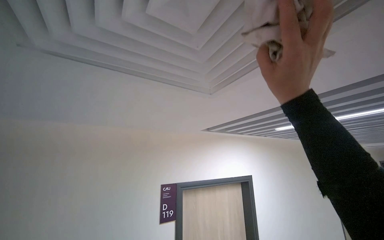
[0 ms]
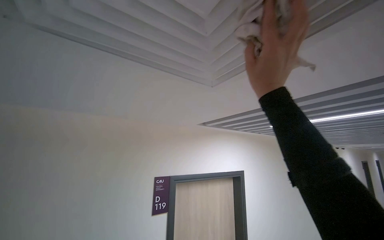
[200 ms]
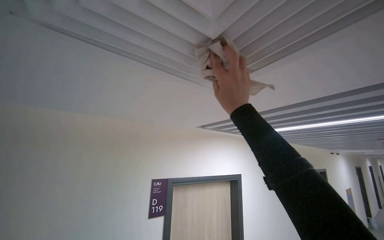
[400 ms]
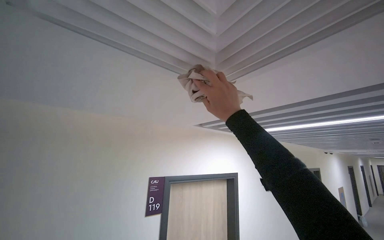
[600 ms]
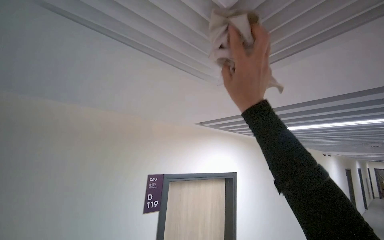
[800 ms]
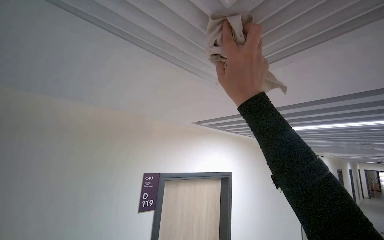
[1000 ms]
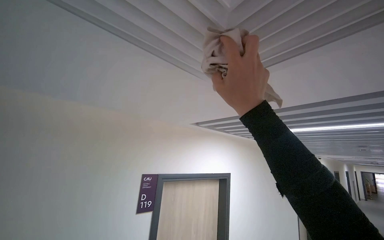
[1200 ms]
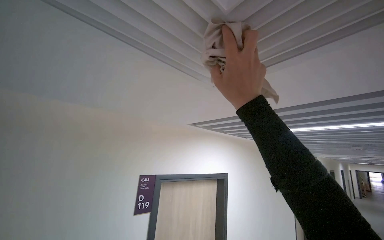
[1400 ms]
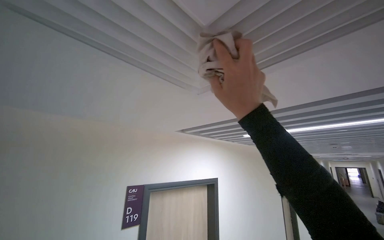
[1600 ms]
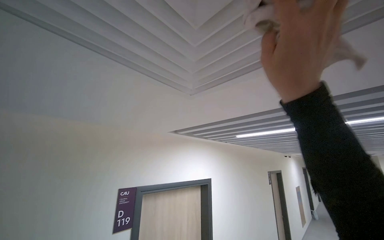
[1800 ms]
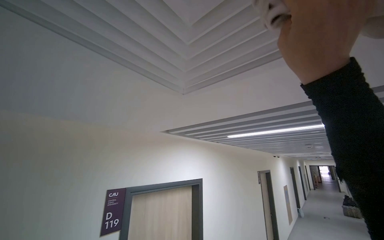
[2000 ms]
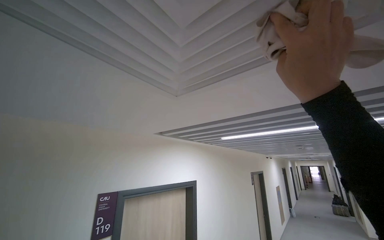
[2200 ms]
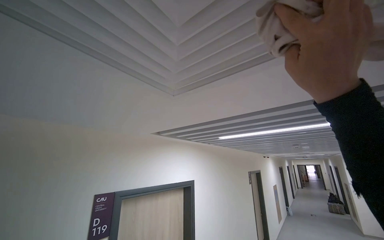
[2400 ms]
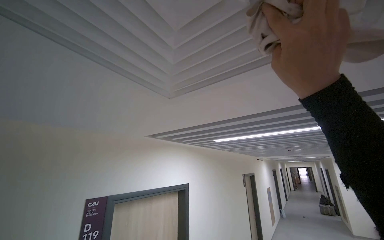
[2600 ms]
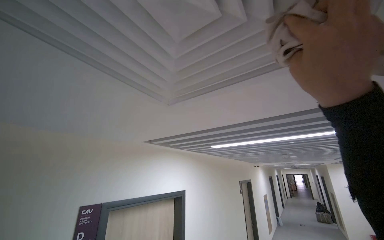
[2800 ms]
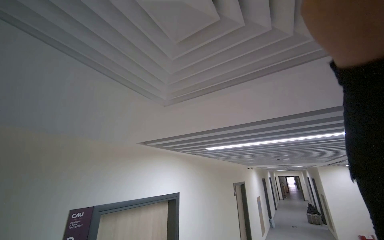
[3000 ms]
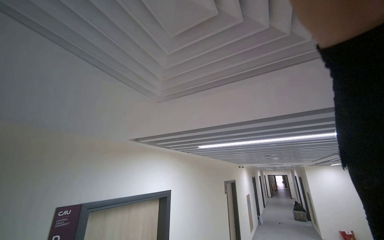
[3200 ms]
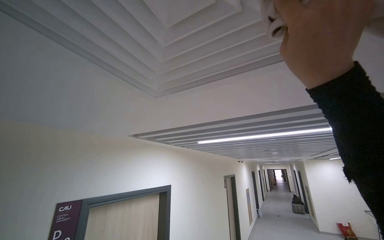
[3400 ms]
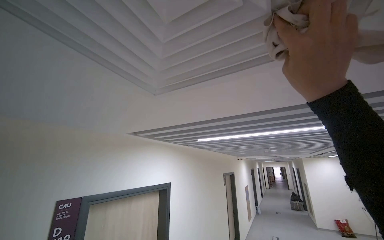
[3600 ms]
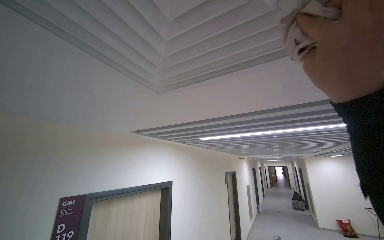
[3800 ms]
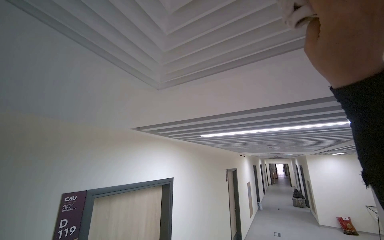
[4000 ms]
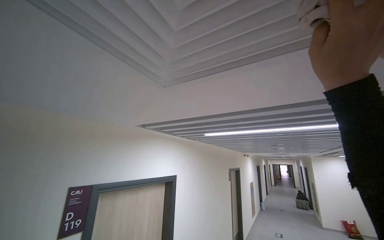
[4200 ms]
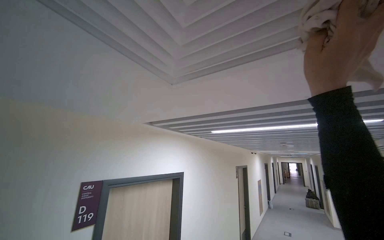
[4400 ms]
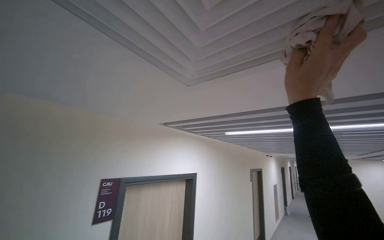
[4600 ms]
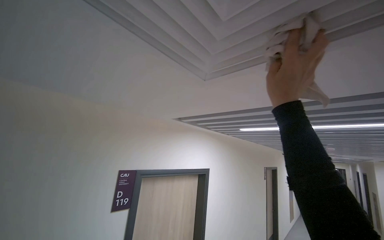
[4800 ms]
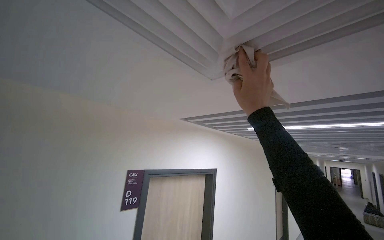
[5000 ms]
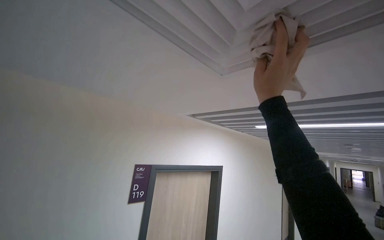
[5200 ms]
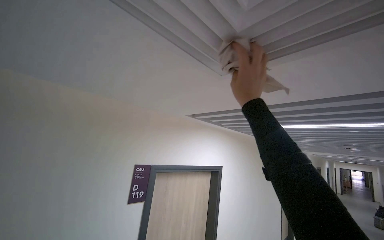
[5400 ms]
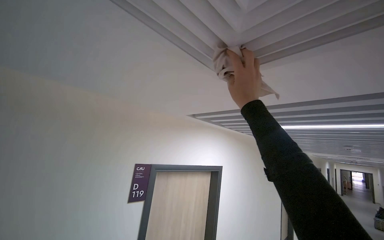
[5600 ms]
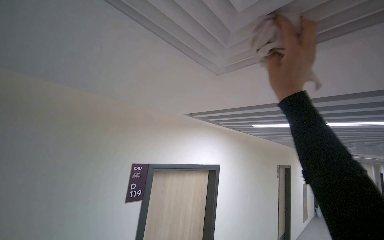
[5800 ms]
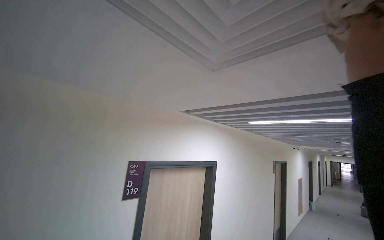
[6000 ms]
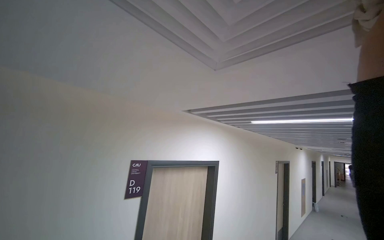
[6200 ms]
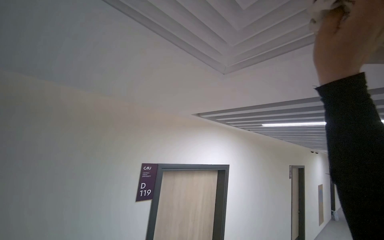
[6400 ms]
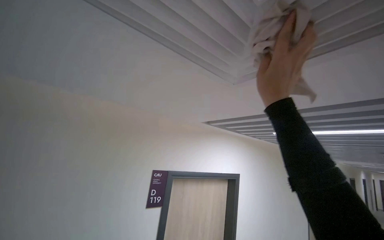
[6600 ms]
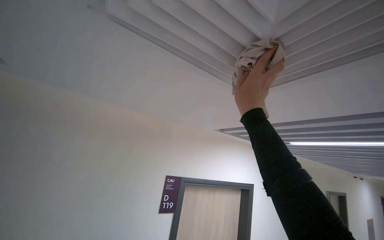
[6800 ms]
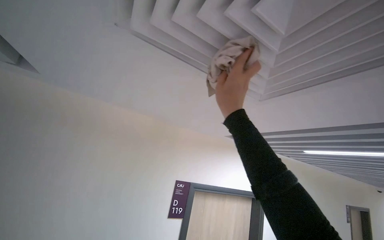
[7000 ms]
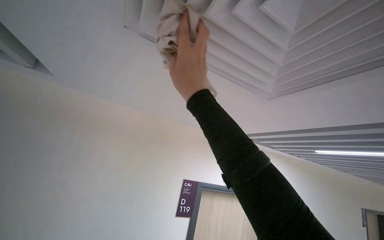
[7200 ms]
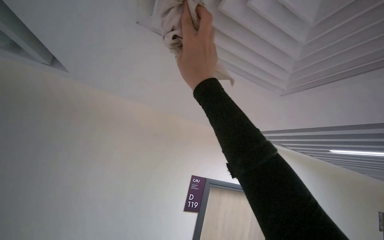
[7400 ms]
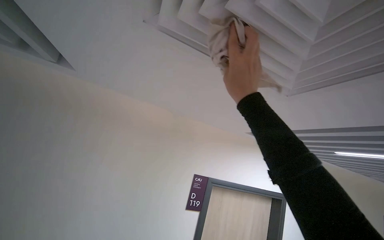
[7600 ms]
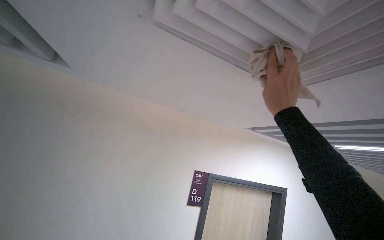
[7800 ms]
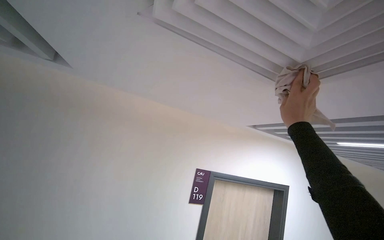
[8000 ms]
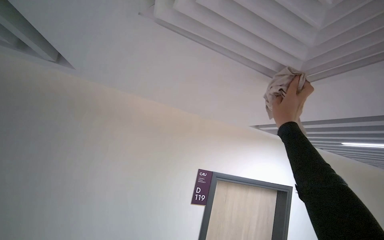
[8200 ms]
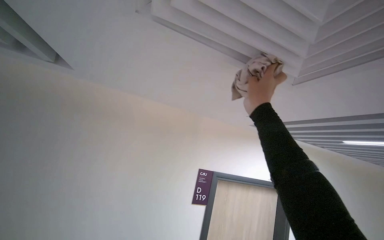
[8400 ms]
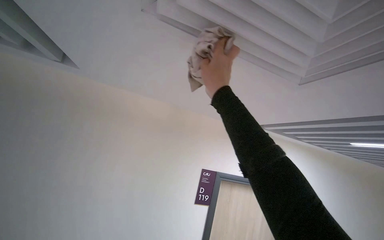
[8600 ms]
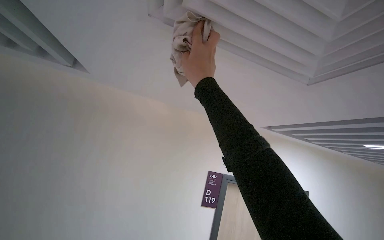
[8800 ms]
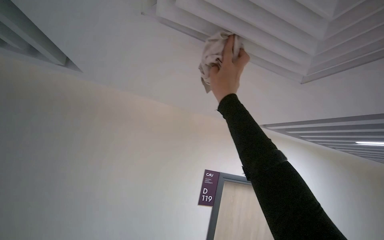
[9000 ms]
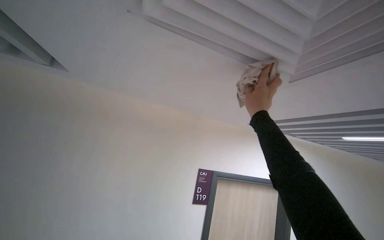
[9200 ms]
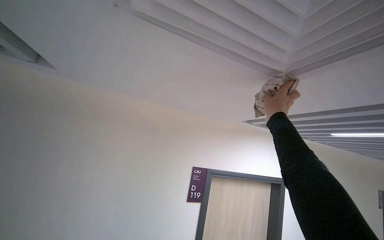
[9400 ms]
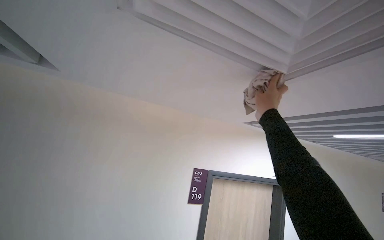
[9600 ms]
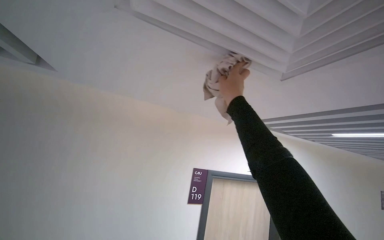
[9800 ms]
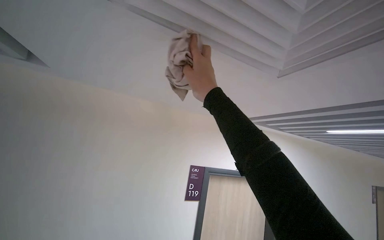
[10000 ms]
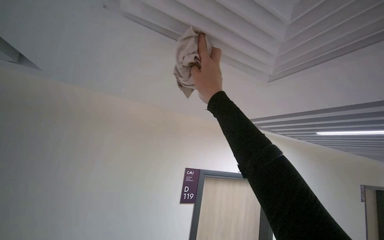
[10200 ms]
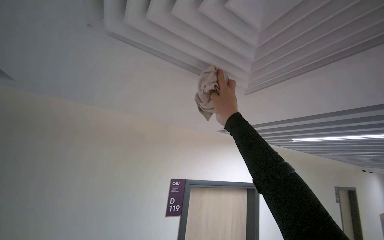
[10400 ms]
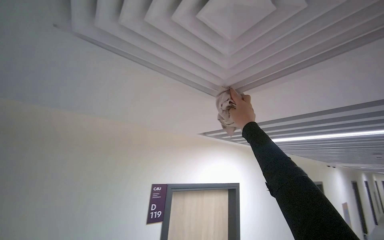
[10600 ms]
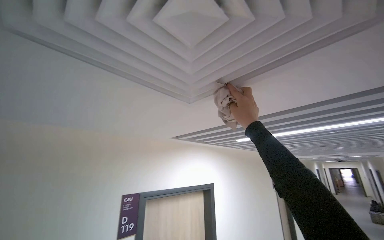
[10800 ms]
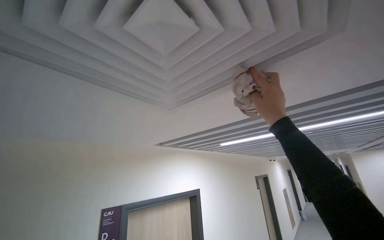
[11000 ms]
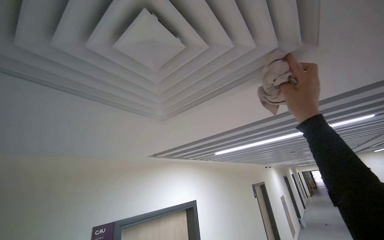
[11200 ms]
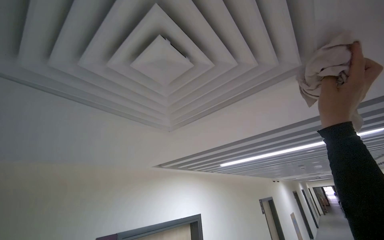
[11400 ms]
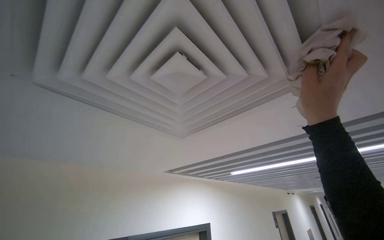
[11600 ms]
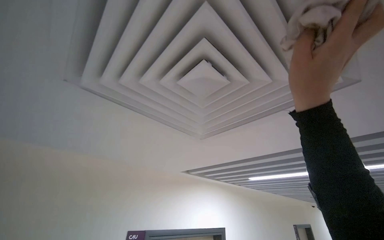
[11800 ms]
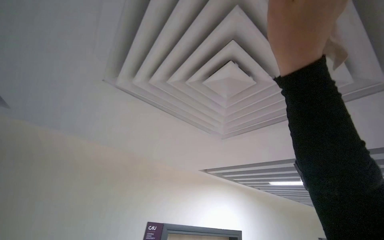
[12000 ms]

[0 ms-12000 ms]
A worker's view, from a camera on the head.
Job: wiping surfaces.
The whole recording: Wiping ceiling vent. The worker wipes the ceiling vent with a cloth.
0 ms to 1600 ms: The right hand travels farther from the camera and back again, about 10 cm each way.
1600 ms to 3000 ms: The right hand heads to the right, nearer to the camera and up the picture, covering roughly 30 cm.
3000 ms to 4400 ms: The right hand is displaced farther from the camera by roughly 10 cm.
6000 ms to 7600 ms: The view pans to the left by approximately 30 degrees.
7600 ms to 9000 ms: The right hand moves left and right over roughly 30 cm, changing direction 2 times.
9000 ms to 10400 ms: The right hand moves left and right over some 25 cm, changing direction 2 times.
10400 ms to 12000 ms: The view tilts roughly 15 degrees upward.

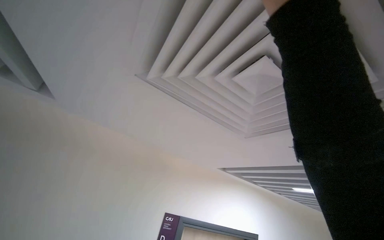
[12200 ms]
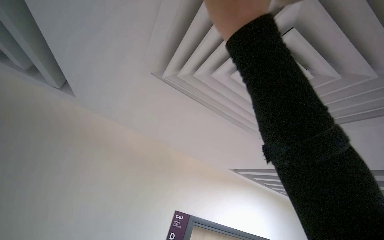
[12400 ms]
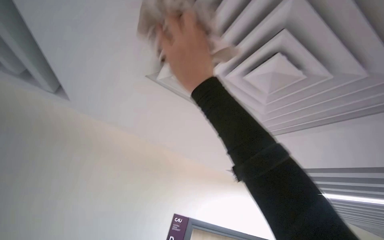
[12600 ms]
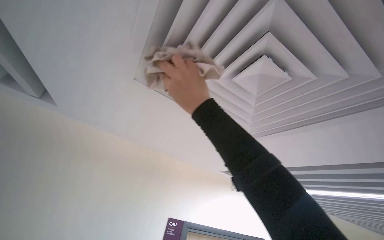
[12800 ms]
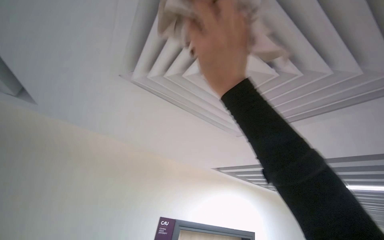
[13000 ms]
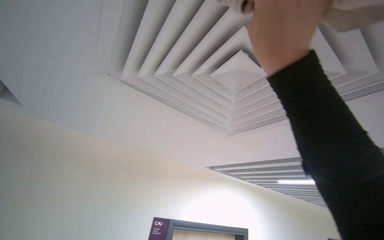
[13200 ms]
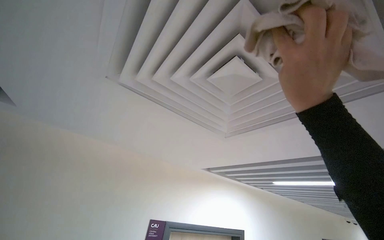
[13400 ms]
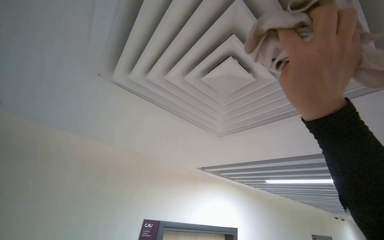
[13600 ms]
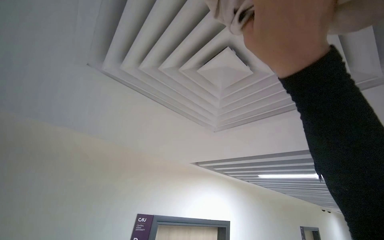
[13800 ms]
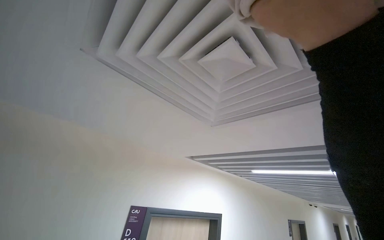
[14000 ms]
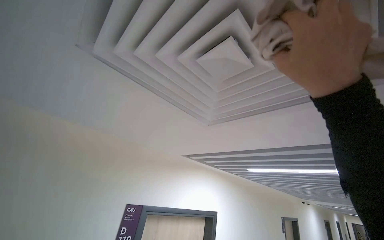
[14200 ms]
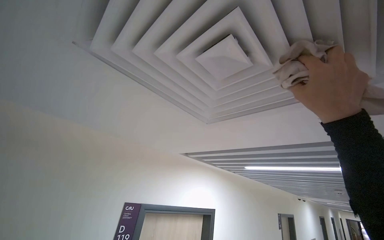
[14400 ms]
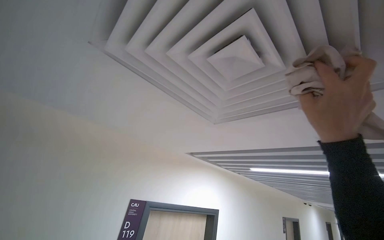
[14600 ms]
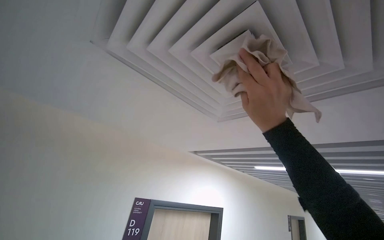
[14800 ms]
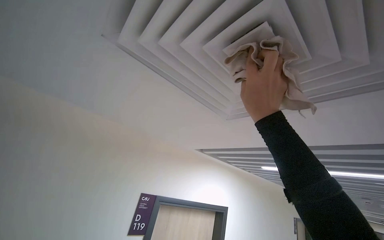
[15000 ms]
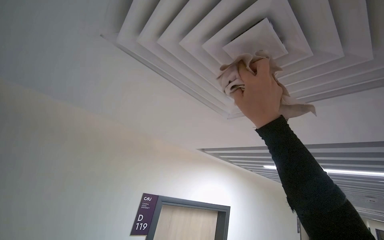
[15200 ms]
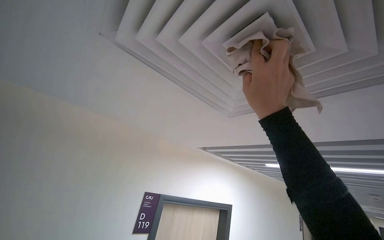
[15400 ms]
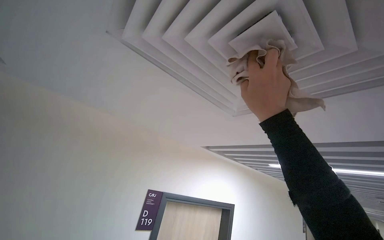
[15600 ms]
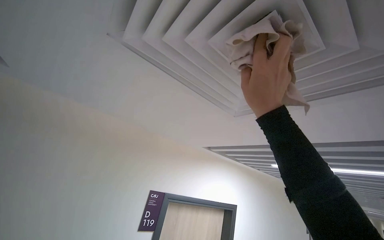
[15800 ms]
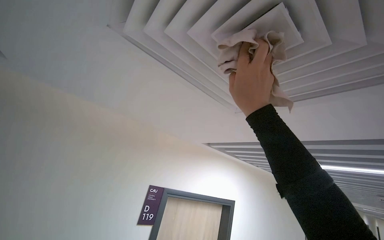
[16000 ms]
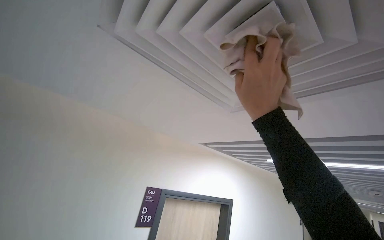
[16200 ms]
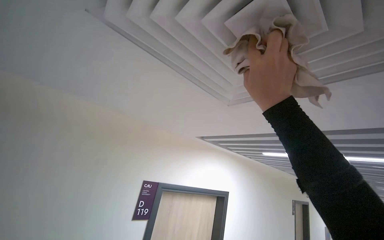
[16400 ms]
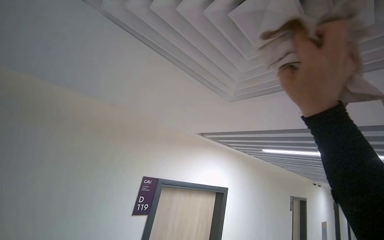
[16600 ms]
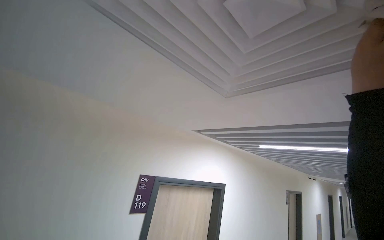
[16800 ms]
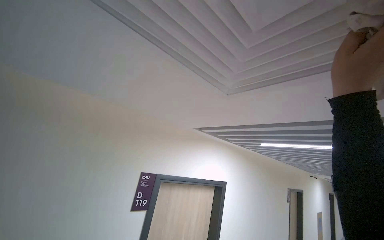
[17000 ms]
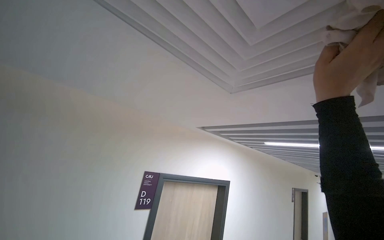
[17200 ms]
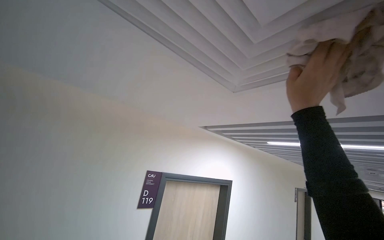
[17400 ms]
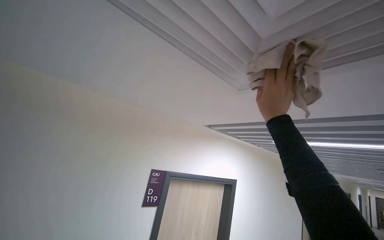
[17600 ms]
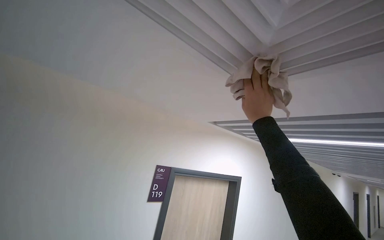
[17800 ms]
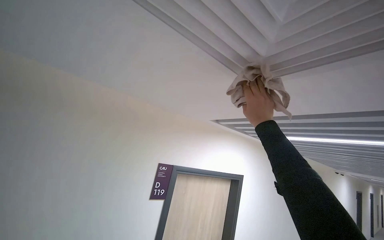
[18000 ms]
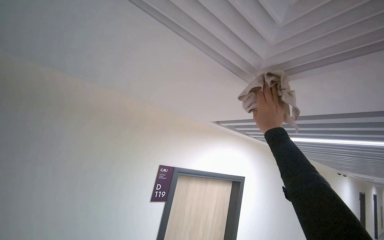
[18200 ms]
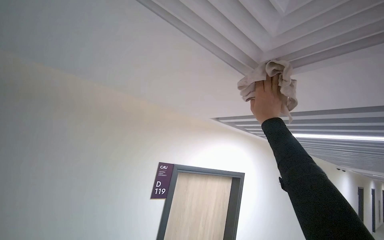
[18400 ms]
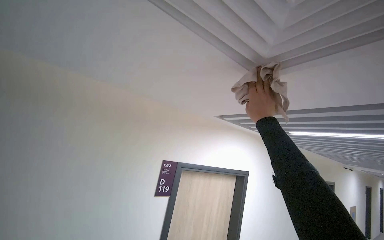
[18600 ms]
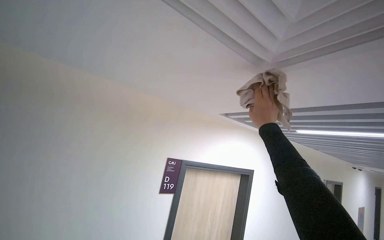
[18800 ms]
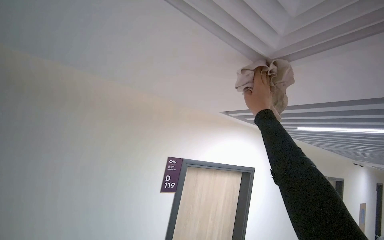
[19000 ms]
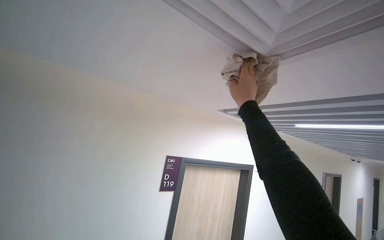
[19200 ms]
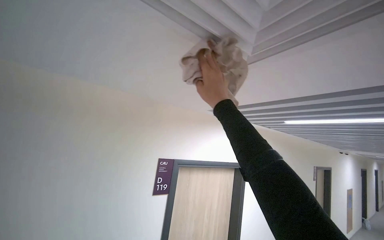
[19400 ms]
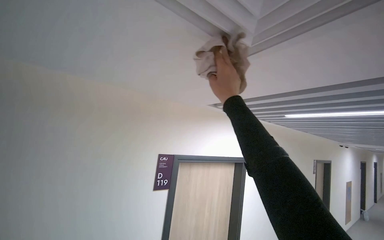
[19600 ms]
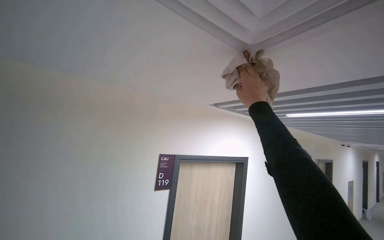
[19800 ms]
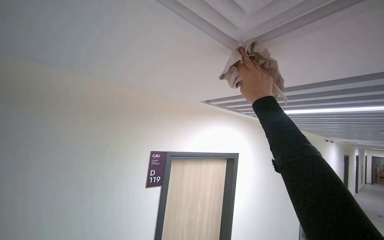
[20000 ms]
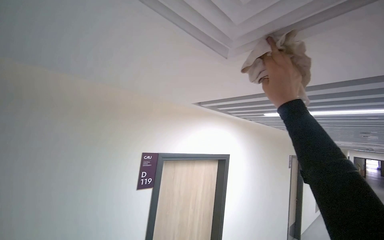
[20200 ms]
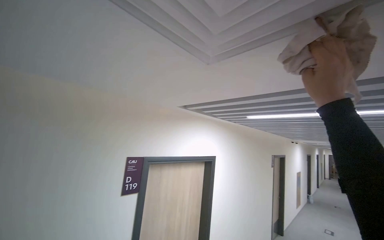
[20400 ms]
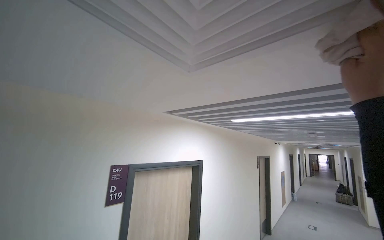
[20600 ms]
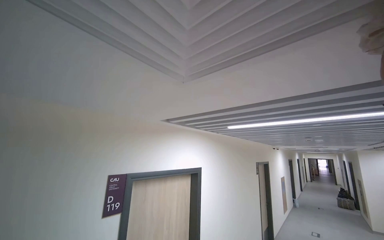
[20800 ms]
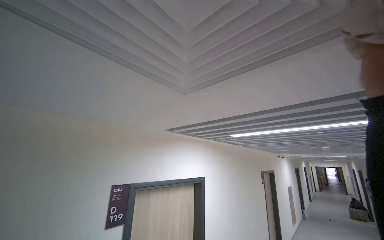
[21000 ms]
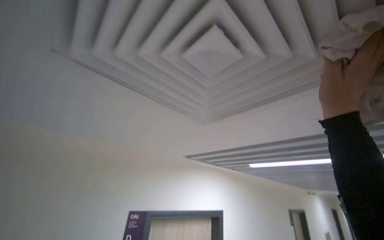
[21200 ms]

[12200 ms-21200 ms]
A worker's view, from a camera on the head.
Job: wiping surfaces.
The whole recording: Wiping ceiling vent. The worker wipes the ceiling vent with a cloth.
12200 ms to 13800 ms: The right hand travels down the picture by about 10 cm, and travels to the left and back again, roughly 20 cm each way.
13800 ms to 15200 ms: The right hand is displaced farther from the camera and down the picture by about 20 cm.
18200 ms to 19800 ms: The right hand travels to the left and back again, some 15 cm each way.
19800 ms to 21200 ms: The view swings some 15 degrees to the right. The view tips upward by approximately 15 degrees.
